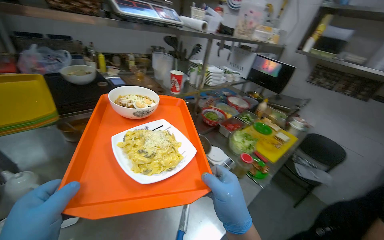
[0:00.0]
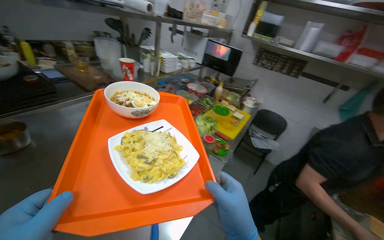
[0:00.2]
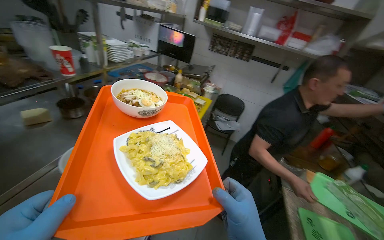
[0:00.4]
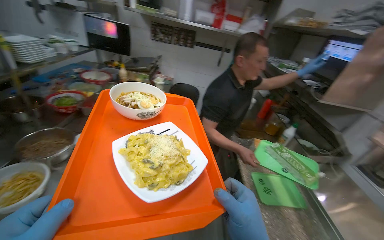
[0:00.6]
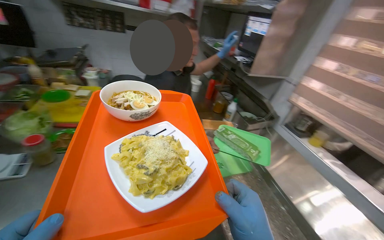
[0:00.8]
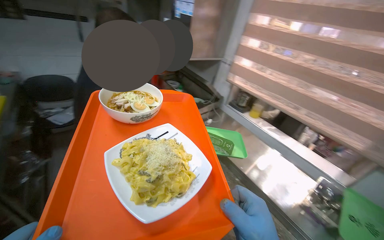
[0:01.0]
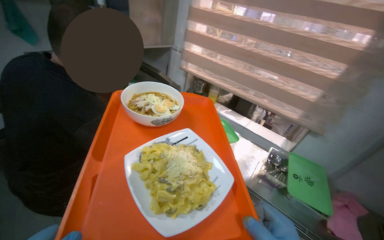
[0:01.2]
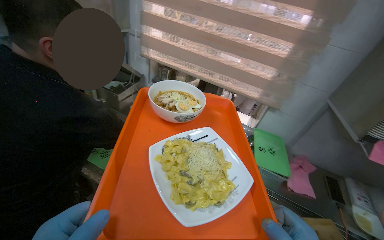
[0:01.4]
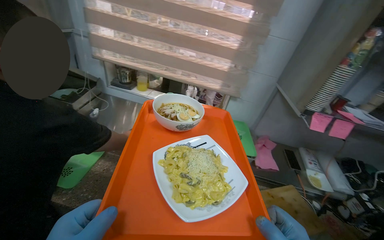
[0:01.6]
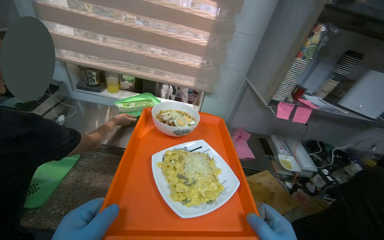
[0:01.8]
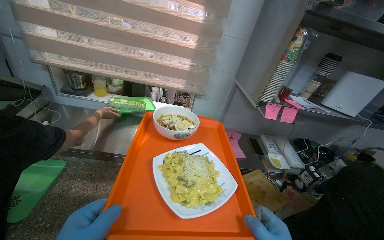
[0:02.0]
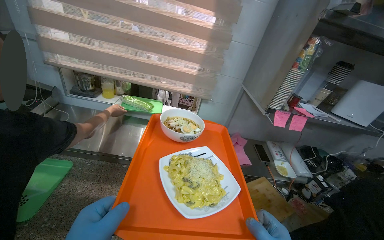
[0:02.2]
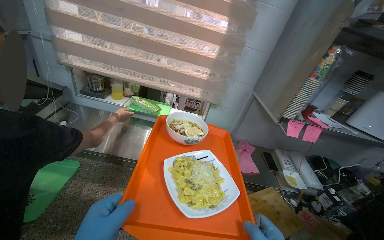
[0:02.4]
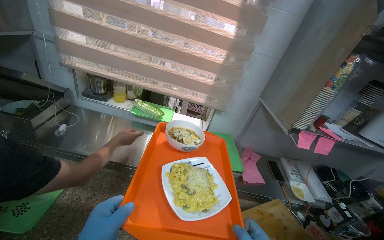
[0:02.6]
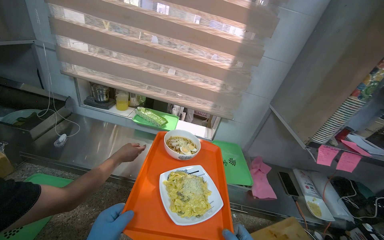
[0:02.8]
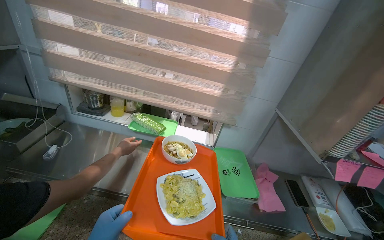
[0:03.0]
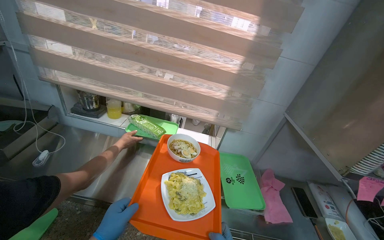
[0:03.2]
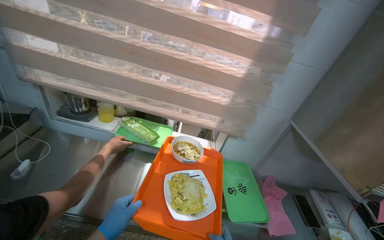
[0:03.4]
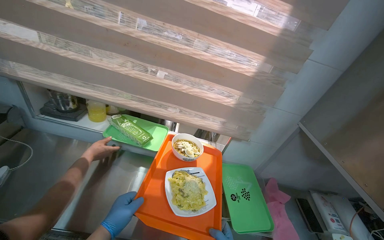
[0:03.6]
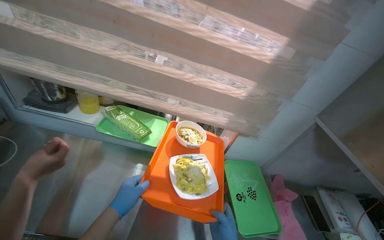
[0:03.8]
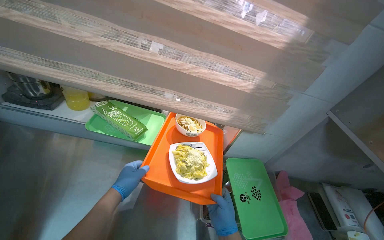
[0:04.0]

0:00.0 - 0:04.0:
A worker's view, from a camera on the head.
Job: preparing food.
The whole recording: Preparing and delivering customer order. The worker stirs pasta, transfers it to a plate, grates cheese, assembles multiple dishes on a tray, and carries the completed order to the serving window.
0:00.0 - 0:01.4: The wearer moves about 50 cm. The head turns to the right by approximately 110 degrees. The view tilts about 25 degrees downward.
0:01.4 - 0:02.6: The wearer looks roughly 25 degrees further to the right.
0:02.6 - 0:04.0: The camera travels approximately 50 cm.

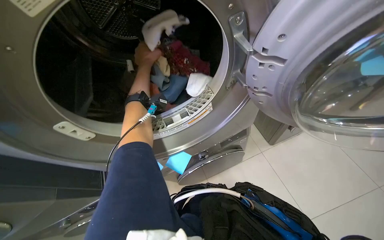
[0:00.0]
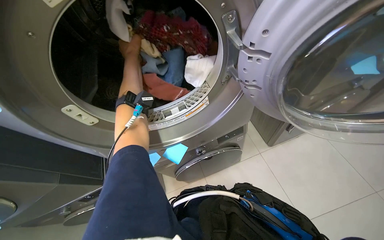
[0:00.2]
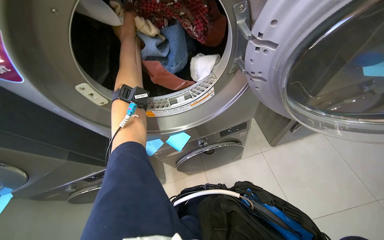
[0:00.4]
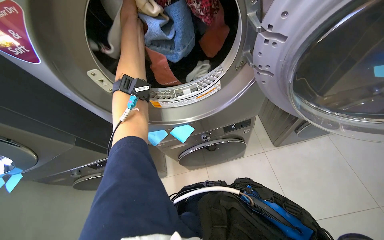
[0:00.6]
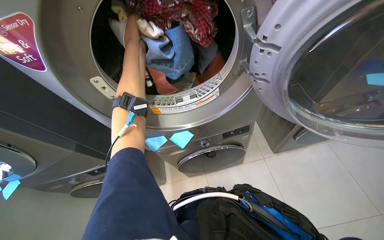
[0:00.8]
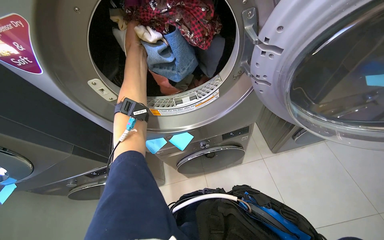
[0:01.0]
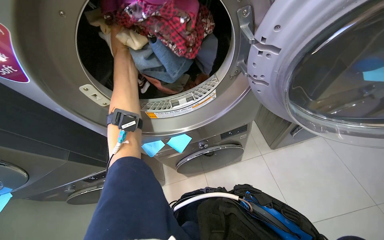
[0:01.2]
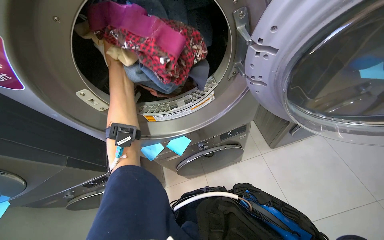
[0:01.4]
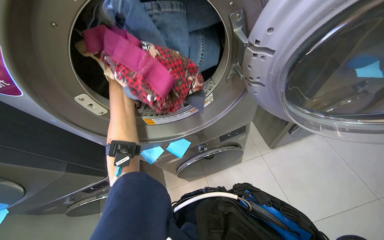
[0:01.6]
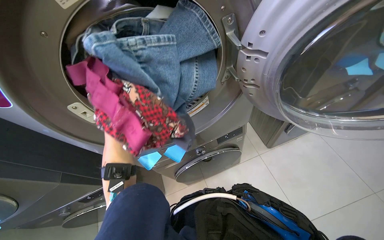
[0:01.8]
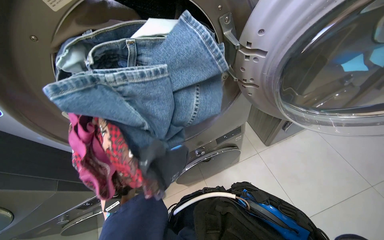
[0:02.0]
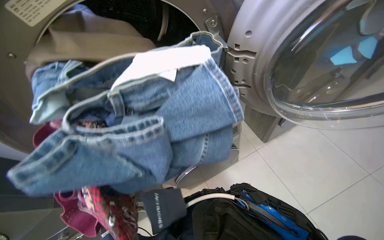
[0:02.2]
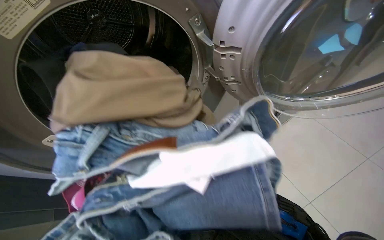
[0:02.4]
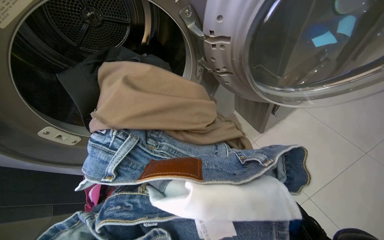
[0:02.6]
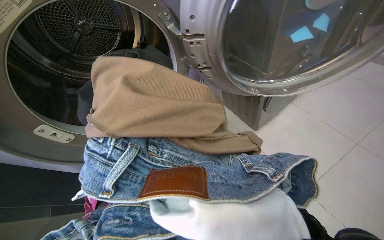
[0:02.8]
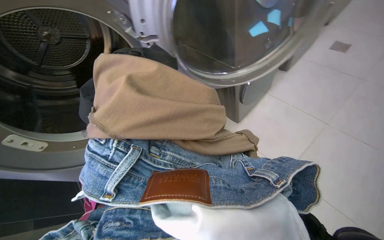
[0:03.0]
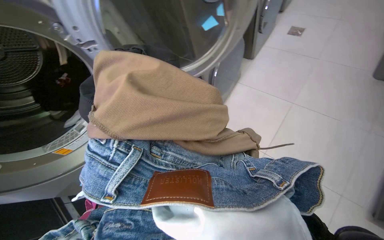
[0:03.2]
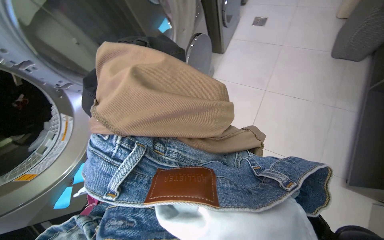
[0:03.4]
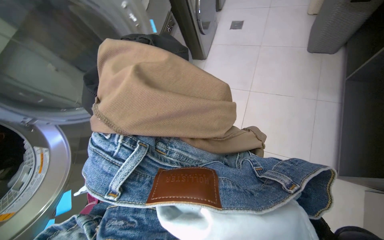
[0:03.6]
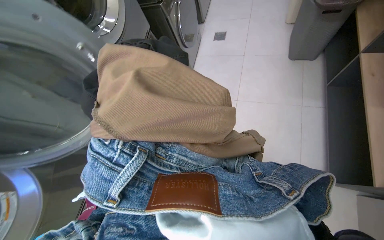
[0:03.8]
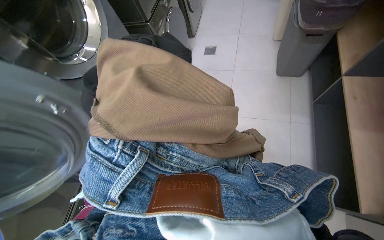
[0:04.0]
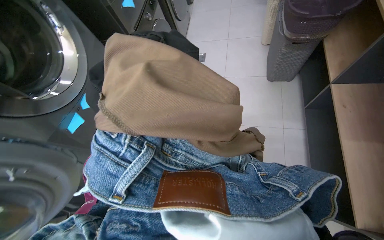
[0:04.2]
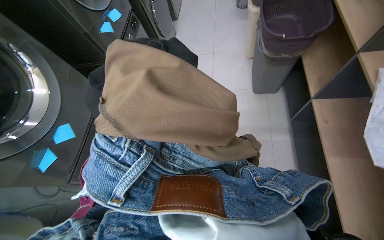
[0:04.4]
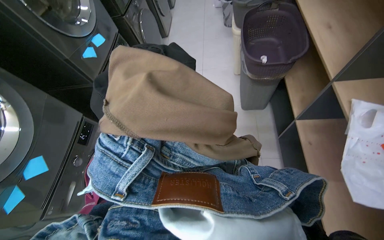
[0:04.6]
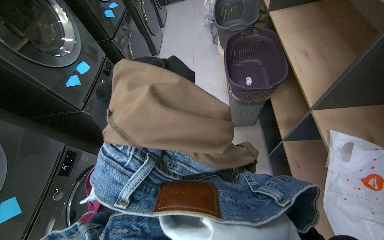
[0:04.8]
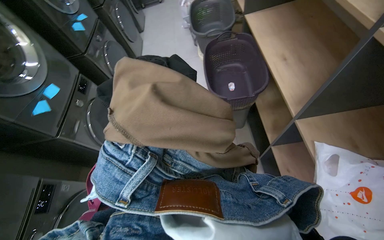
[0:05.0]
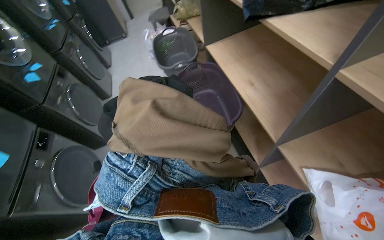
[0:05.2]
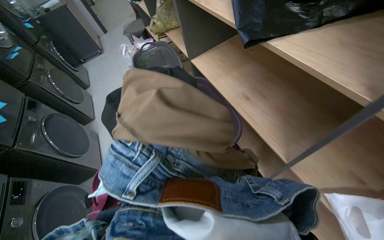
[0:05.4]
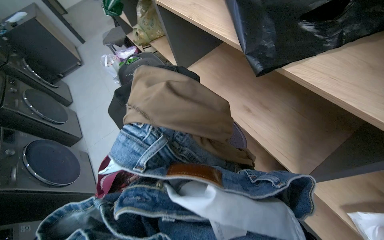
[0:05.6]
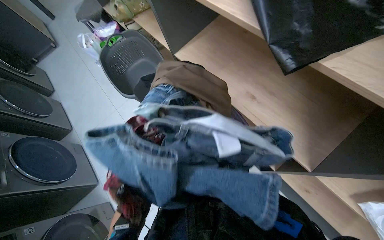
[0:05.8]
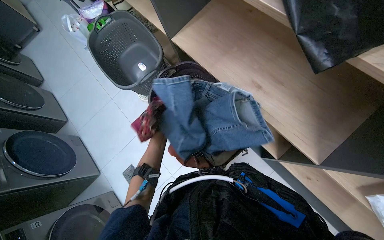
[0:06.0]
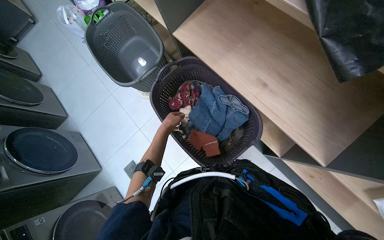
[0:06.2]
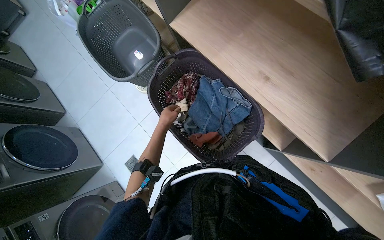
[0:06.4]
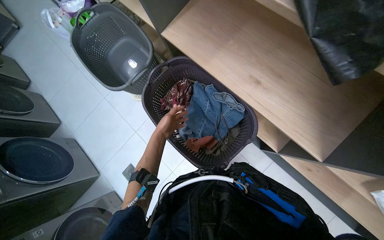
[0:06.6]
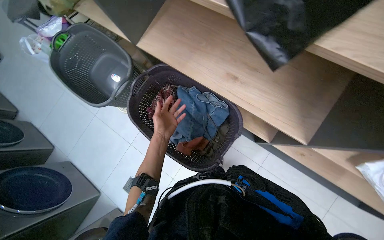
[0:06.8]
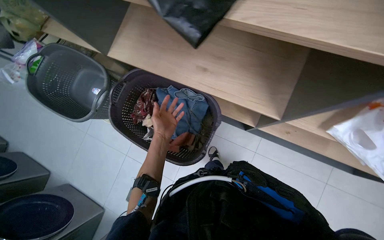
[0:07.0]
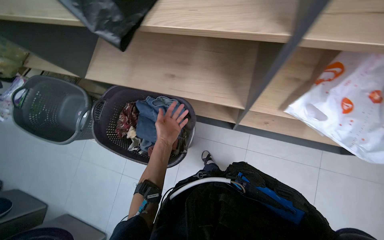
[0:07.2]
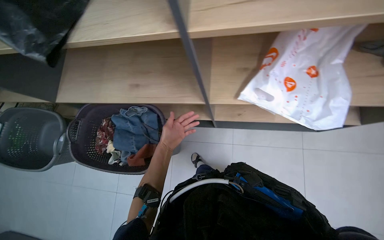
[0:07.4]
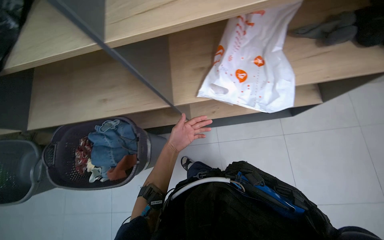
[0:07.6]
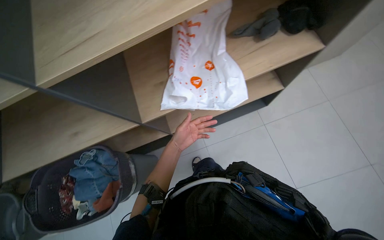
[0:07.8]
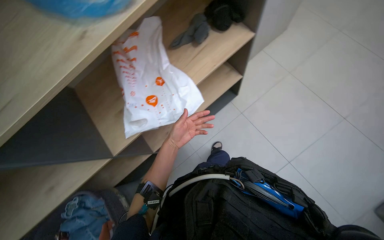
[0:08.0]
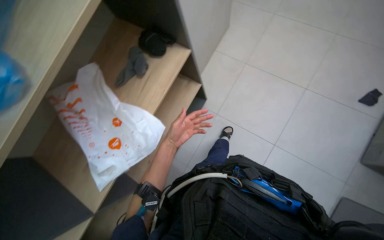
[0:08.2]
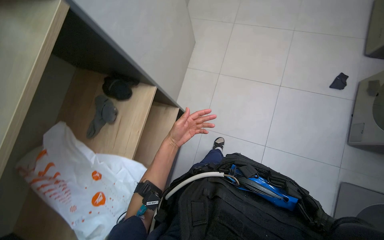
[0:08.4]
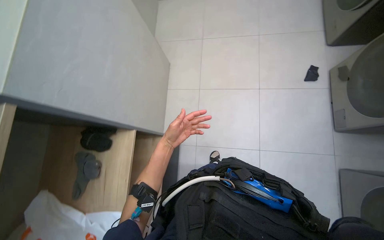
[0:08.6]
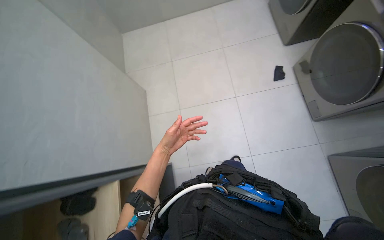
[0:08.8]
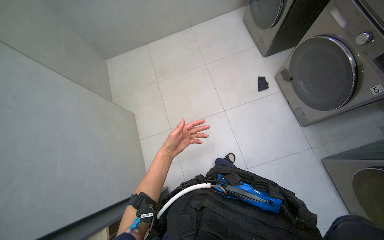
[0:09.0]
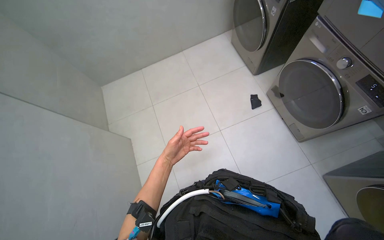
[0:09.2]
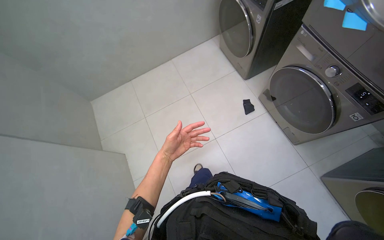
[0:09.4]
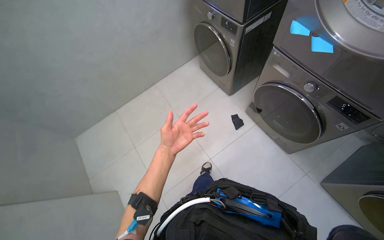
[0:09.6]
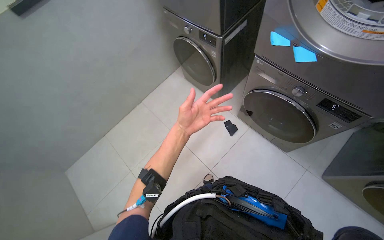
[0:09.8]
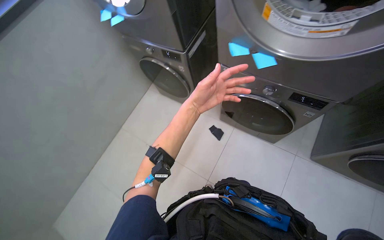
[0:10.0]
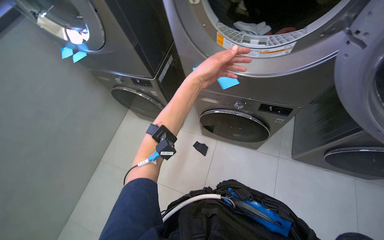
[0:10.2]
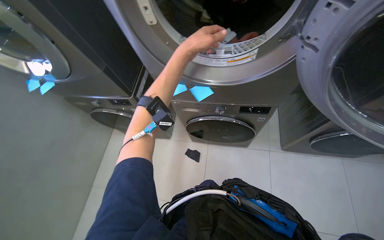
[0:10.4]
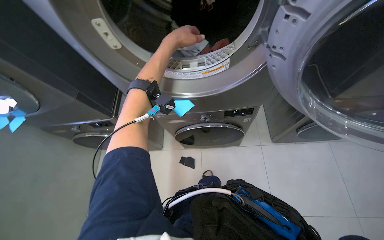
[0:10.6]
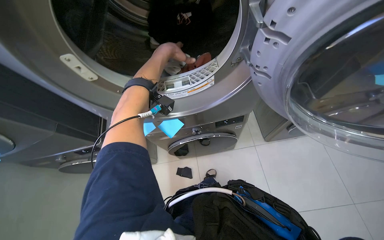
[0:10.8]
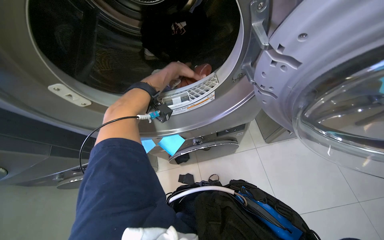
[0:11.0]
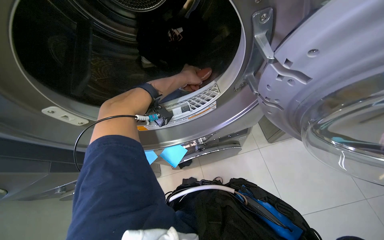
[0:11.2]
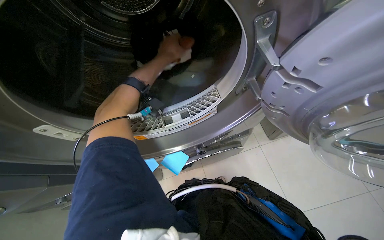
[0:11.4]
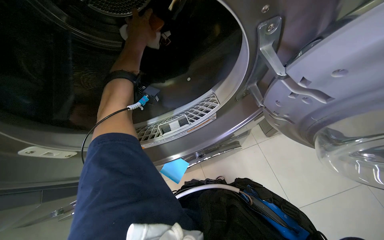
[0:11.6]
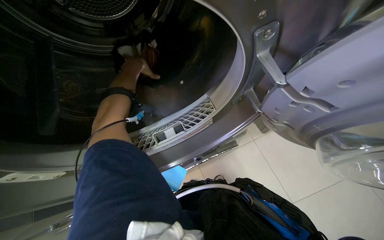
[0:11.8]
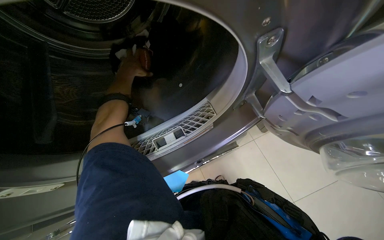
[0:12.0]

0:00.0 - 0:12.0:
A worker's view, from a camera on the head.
Job: managing laundry.
The whole recording: Unloading laundry from dryer. The worker pulls white laundry and sticky notes from the dryer and places them into a laundry basket.
0:00.0 - 0:01.6: The left hand travels to the left by about 15 cm.
0:03.0 - 0:04.4: The wearer looks some 30 degrees further to the right.
0:04.4 - 0:06.0: The wearer's head swings some 20 degrees to the right.
0:06.0 - 0:07.6: The wearer moves approximately 40 cm. The scene turns roughly 50 degrees counterclockwise in the picture.
0:07.6 - 0:09.0: The camera travels about 70 cm. The wearer's head swings about 100 degrees to the right. The view tips upward by approximately 25 degrees.
0:09.0 - 0:10.4: The head rotates roughly 50 degrees to the right. The view tilts about 35 degrees upward.
0:10.4 - 0:12.0: The wearer's head swings about 35 degrees to the right. The left hand shifts roughly 25 cm farther from the camera.

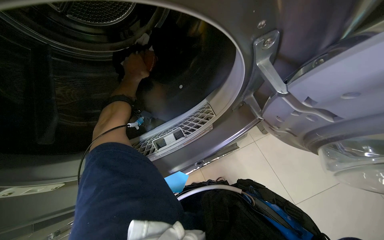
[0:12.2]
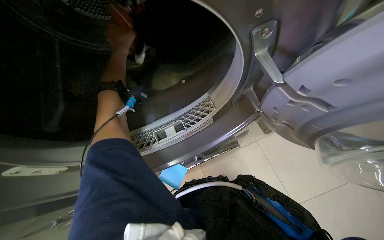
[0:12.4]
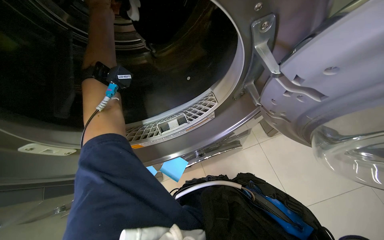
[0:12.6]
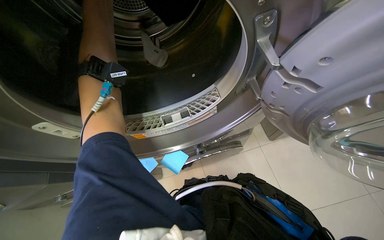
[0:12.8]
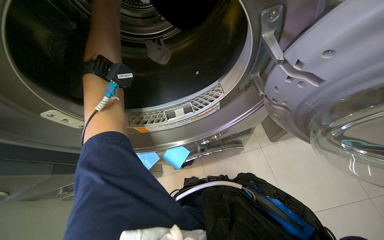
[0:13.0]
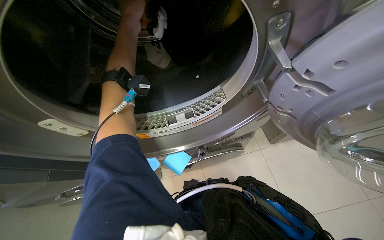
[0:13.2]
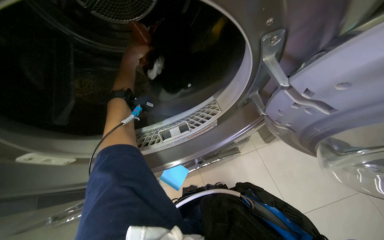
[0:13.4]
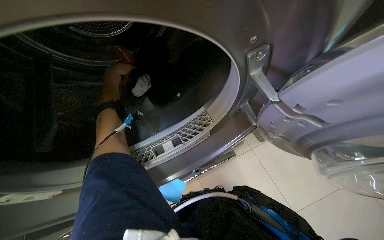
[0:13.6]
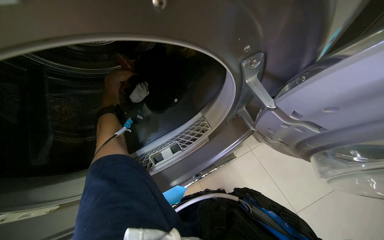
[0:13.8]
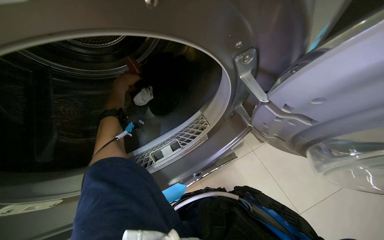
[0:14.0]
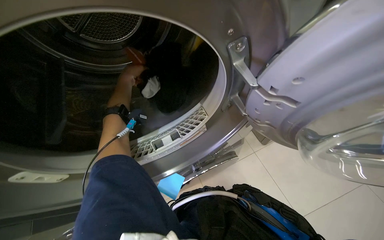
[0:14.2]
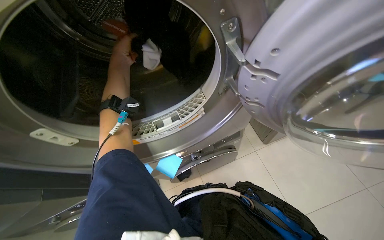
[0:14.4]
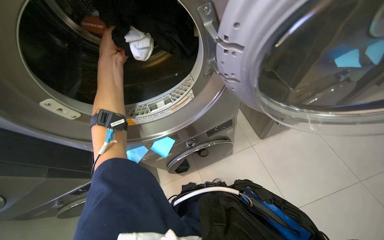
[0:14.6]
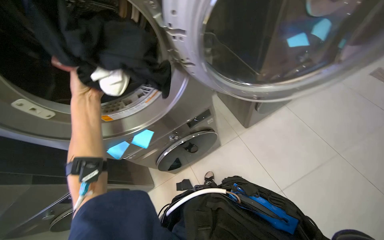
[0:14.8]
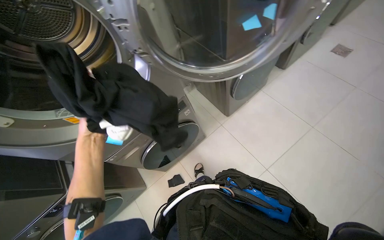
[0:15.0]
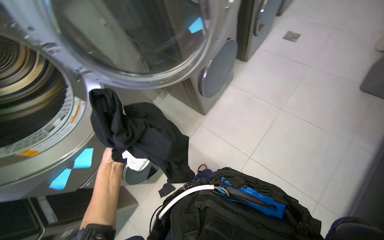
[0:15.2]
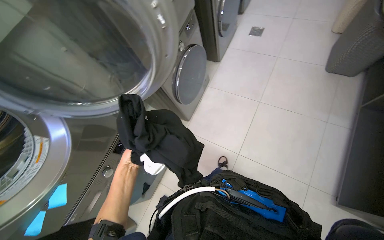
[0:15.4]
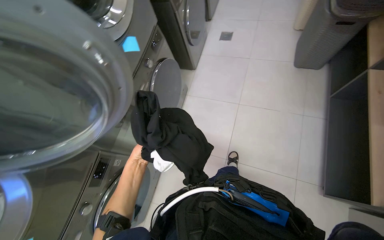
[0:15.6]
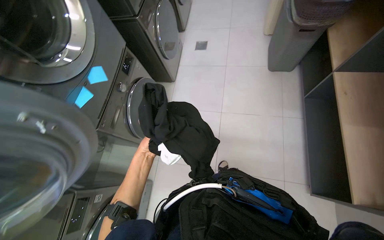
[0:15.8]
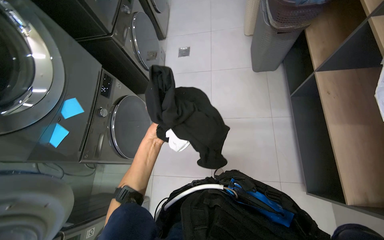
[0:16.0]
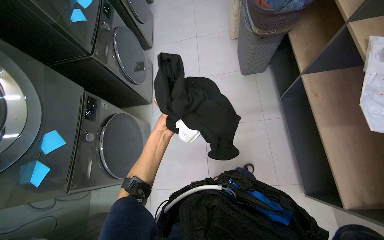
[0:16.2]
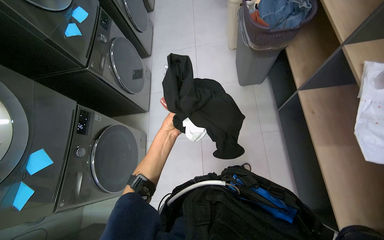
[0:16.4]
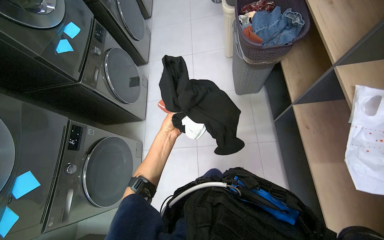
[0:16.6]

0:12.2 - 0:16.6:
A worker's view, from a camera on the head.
Job: managing laundry.
The whole recording: Unloading laundry from dryer. The worker pulls white laundry and sticky notes from the dryer and places them into a laundry basket.
0:12.2 - 0:13.6: The left hand travels nearer to the camera and back again, about 20 cm each way.
0:13.6 - 0:15.2: The camera travels roughly 40 cm.
0:15.2 - 0:16.6: The wearer moves about 70 cm. The wearer's head swings some 40 degrees to the right.
